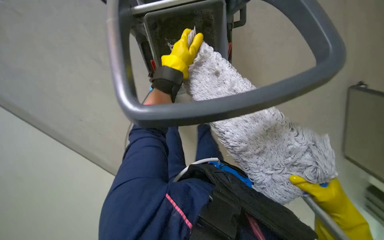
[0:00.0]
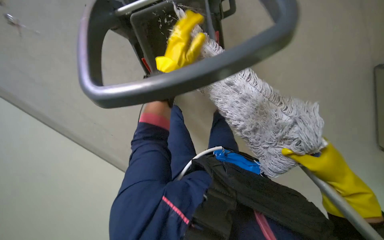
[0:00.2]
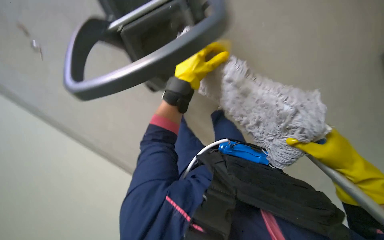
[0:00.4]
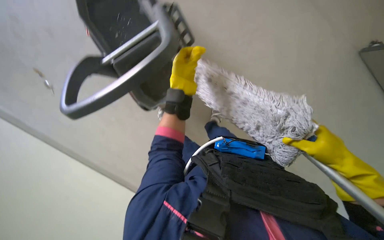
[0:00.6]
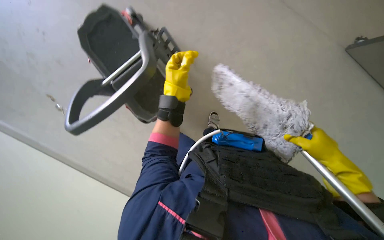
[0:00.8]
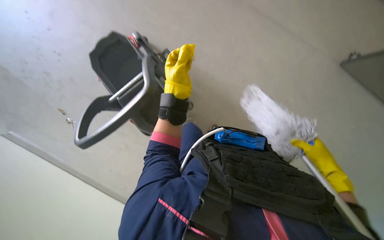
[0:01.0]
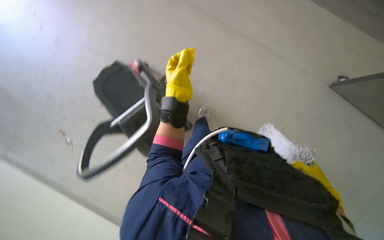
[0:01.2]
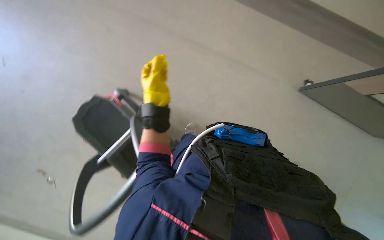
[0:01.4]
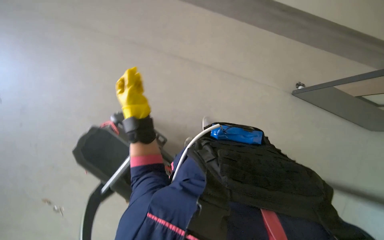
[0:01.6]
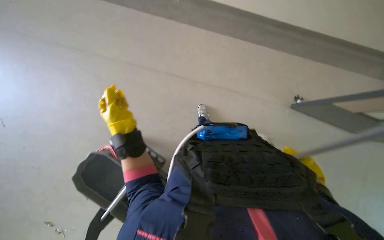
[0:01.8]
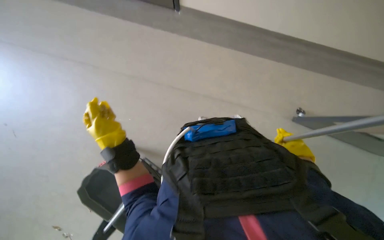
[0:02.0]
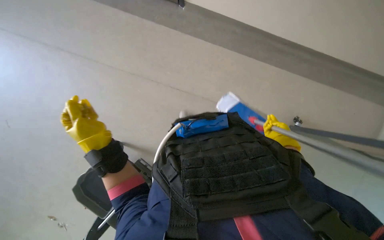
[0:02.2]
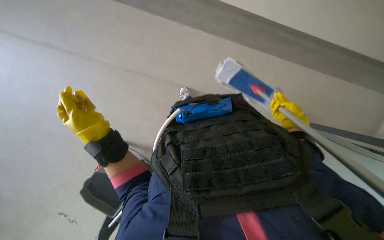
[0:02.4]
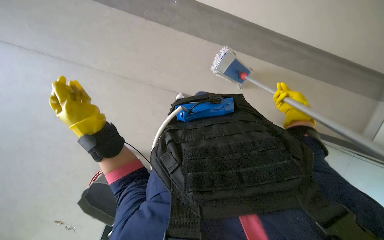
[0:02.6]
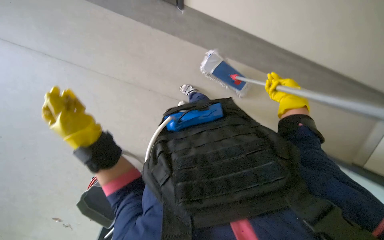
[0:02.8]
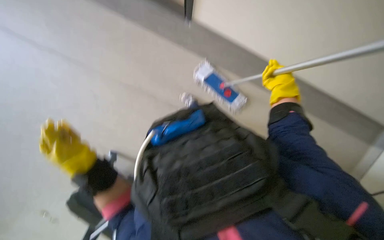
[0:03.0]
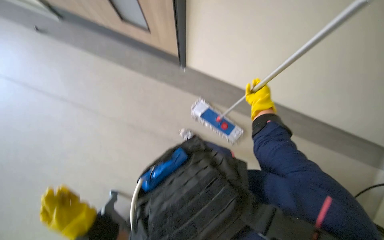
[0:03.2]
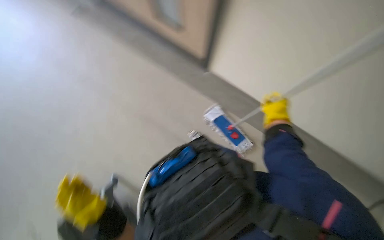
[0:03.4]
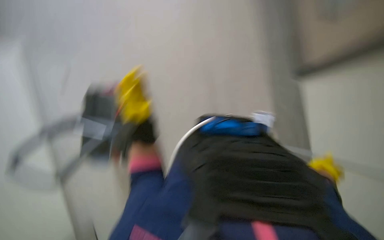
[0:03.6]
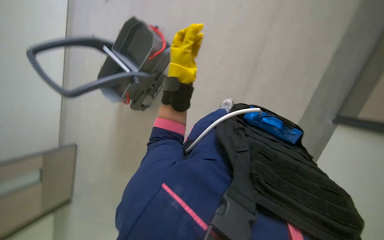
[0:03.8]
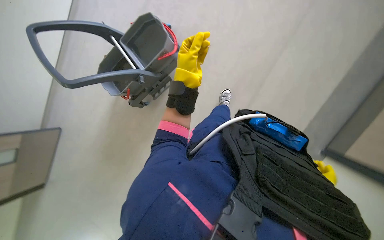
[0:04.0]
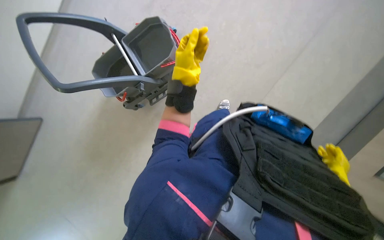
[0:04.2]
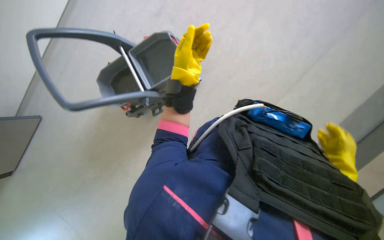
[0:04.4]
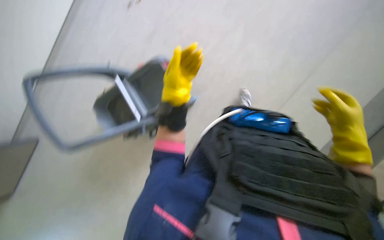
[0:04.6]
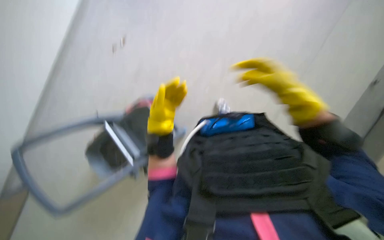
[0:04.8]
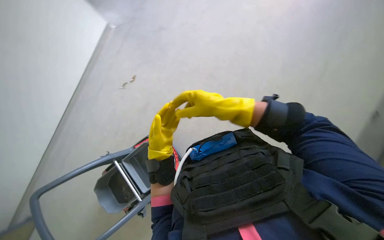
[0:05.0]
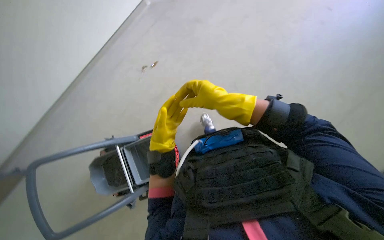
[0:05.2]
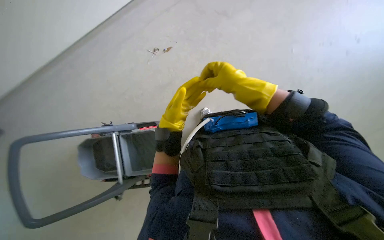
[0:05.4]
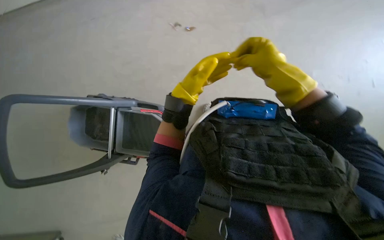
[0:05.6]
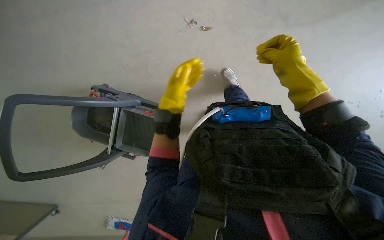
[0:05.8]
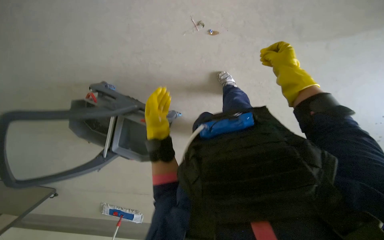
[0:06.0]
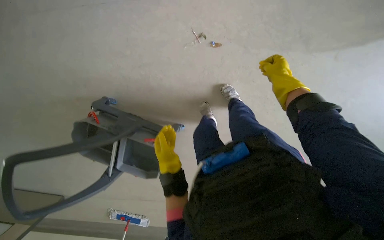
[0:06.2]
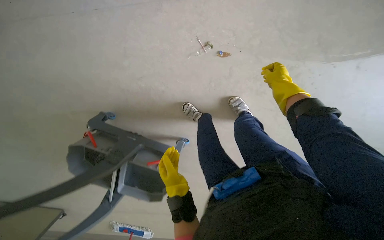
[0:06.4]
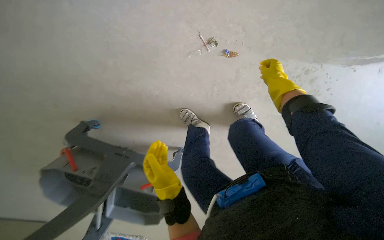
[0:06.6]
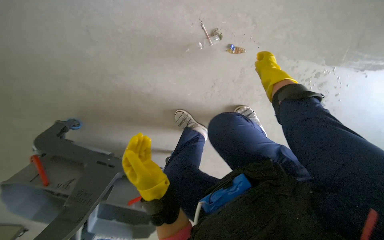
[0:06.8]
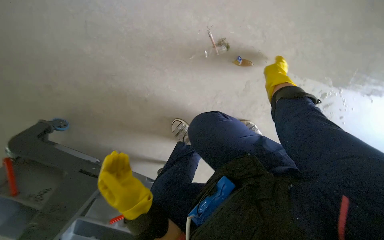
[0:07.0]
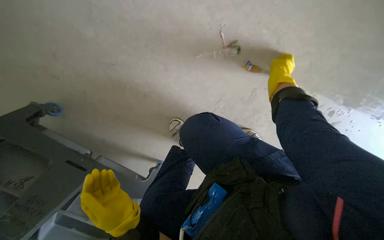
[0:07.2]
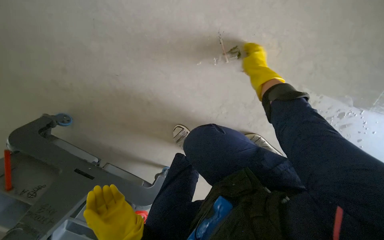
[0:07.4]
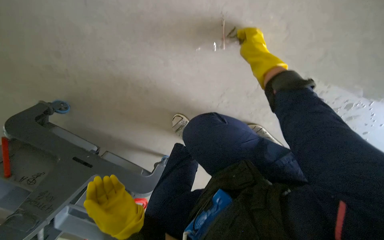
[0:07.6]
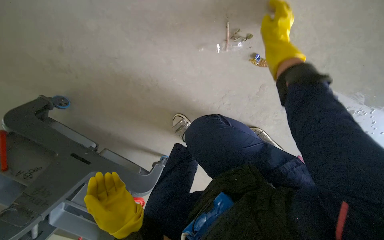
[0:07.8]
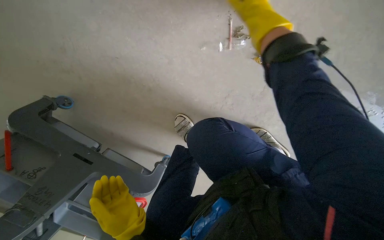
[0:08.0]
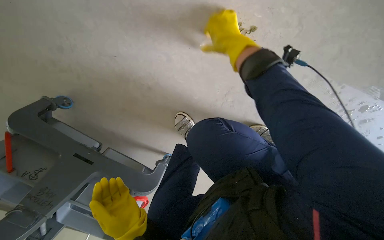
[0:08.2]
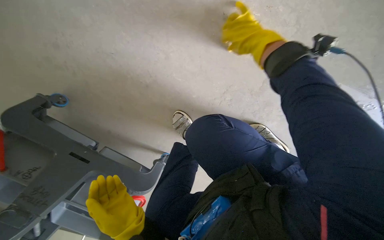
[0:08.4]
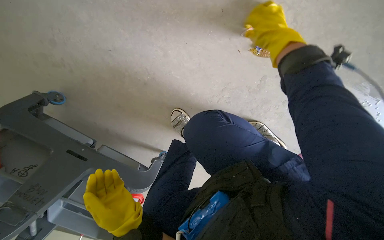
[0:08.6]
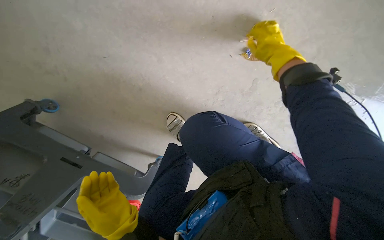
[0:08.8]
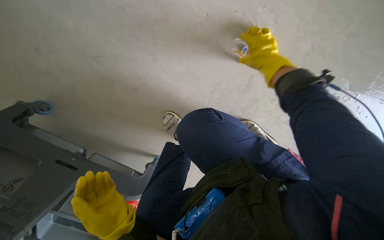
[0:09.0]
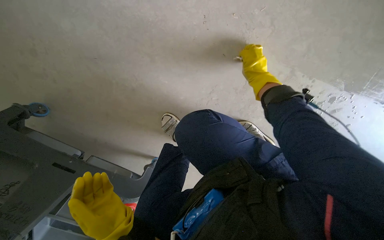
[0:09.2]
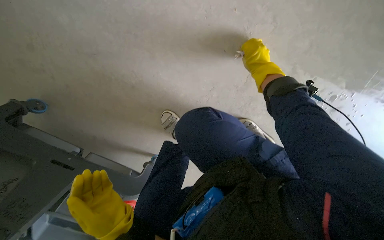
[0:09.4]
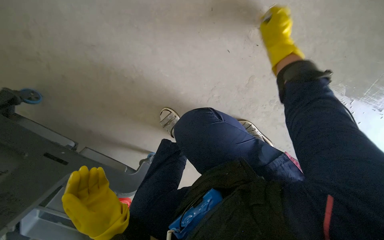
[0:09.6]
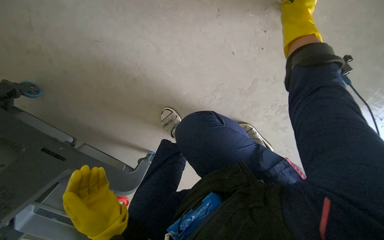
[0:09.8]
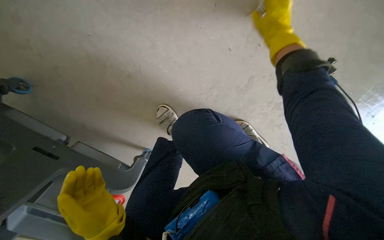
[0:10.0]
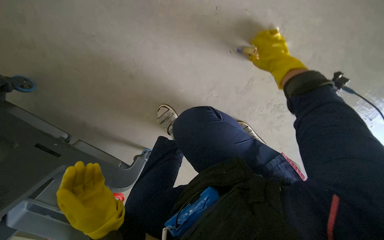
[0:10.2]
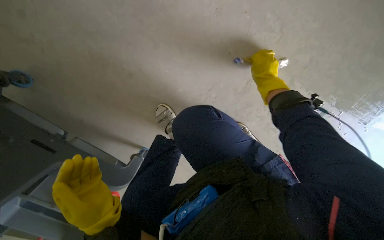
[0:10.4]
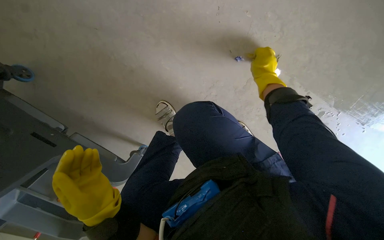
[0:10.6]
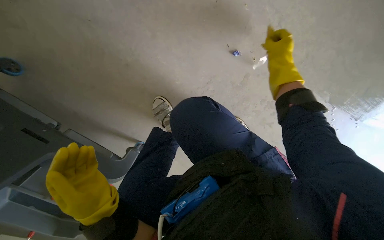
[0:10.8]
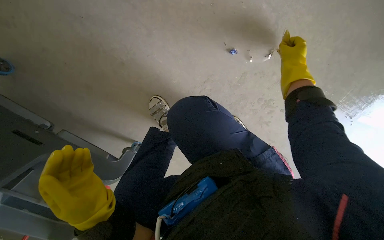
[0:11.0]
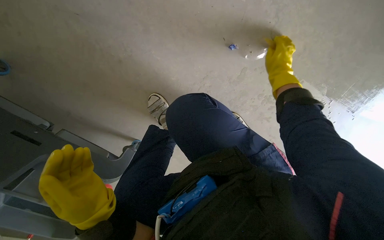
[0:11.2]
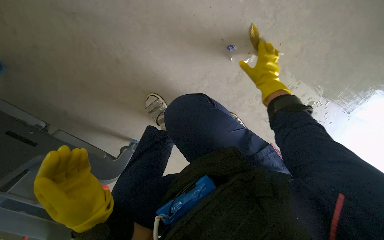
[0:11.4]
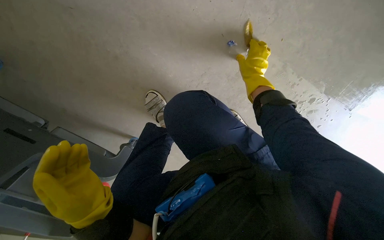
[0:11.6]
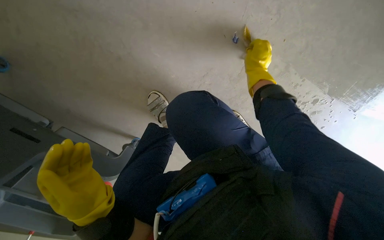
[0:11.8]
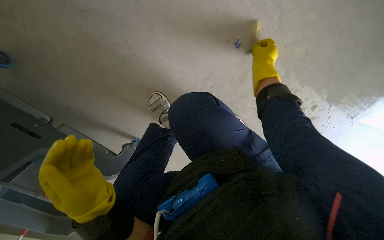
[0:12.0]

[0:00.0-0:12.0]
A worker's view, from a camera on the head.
Job: mopping floor.
The whole recording: Mopping hallway floor. The worker mops the hallway floor, periodically wringing the mop in the bucket.
0:00.0 to 0:01.6: The wearer looks roughly 25 degrees further upward. The right hand reaches approximately 10 cm farther from the camera, then returns.
0:01.6 to 0:03.0: The right hand heads up the picture and farther from the camera, covering some 30 cm.
0:03.0 to 0:04.4: The wearer looks roughly 40 degrees further to the left.
0:06.0 to 0:07.6: The camera travels approximately 60 cm.
0:09.0 to 0:10.4: The right hand goes approximately 10 cm farther from the camera, and goes up the picture and returns, roughly 15 cm each way.
0:10.4 to 0:12.0: The right hand travels to the right and back again, about 10 cm each way.

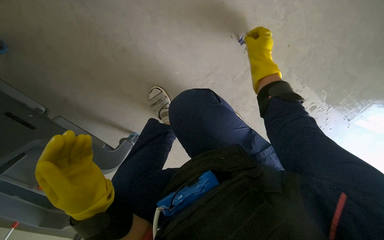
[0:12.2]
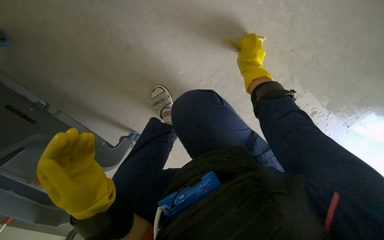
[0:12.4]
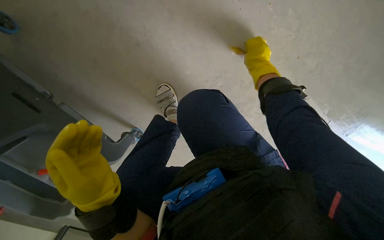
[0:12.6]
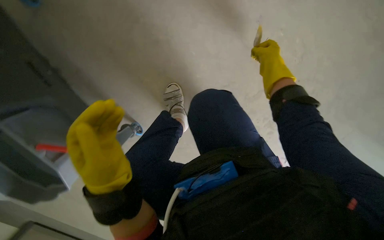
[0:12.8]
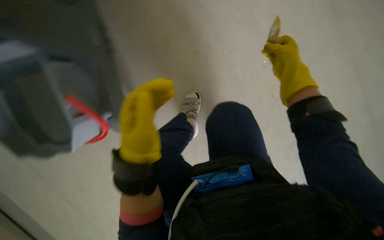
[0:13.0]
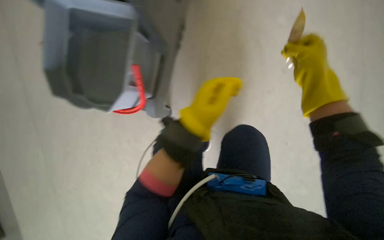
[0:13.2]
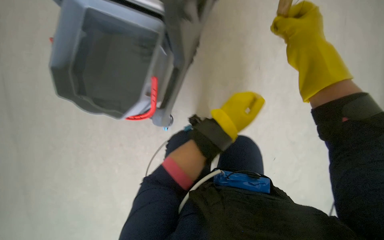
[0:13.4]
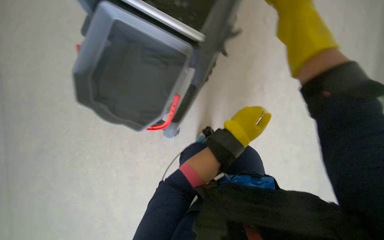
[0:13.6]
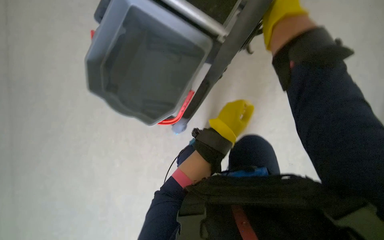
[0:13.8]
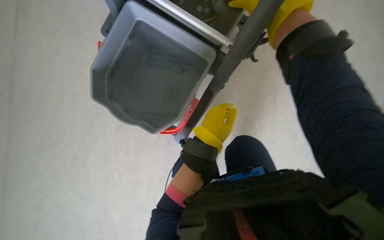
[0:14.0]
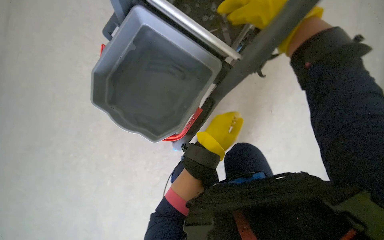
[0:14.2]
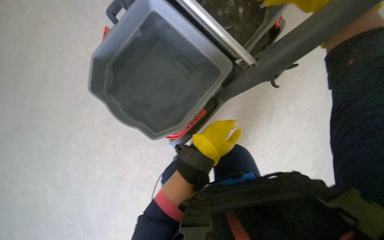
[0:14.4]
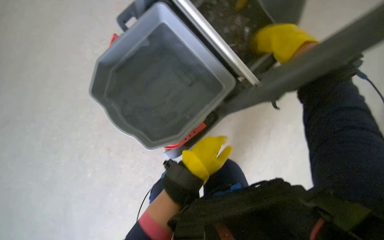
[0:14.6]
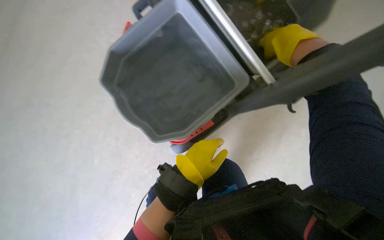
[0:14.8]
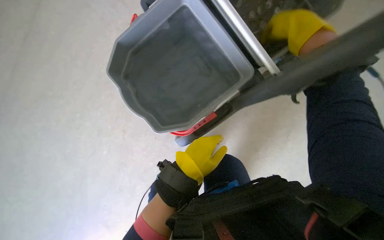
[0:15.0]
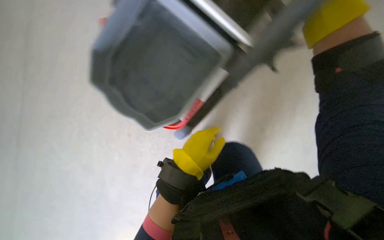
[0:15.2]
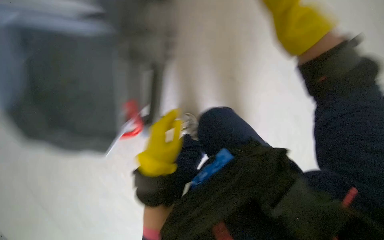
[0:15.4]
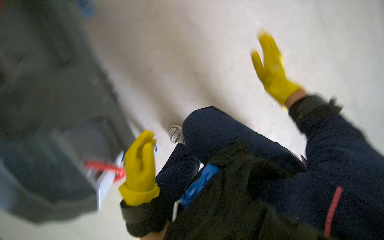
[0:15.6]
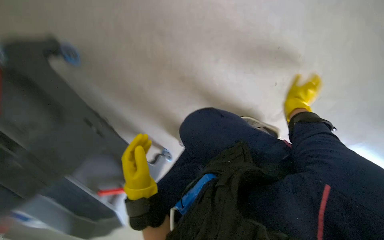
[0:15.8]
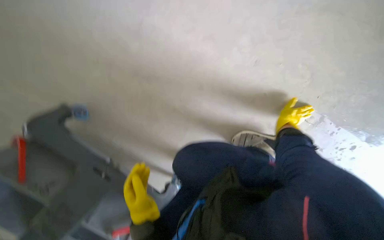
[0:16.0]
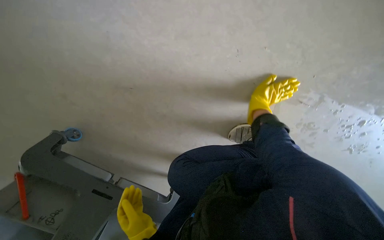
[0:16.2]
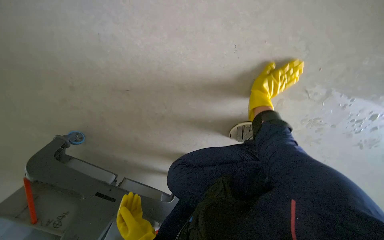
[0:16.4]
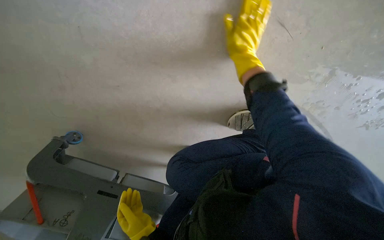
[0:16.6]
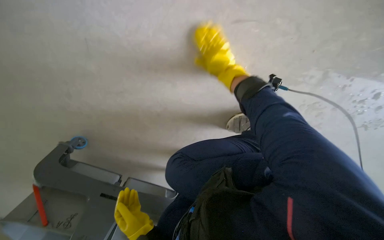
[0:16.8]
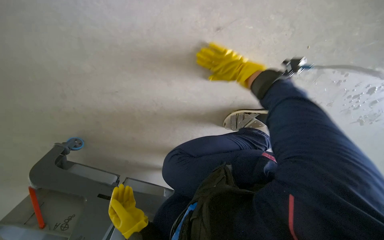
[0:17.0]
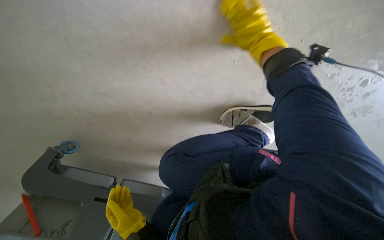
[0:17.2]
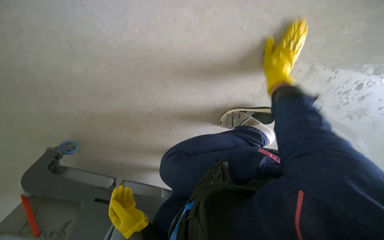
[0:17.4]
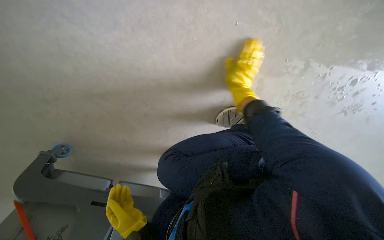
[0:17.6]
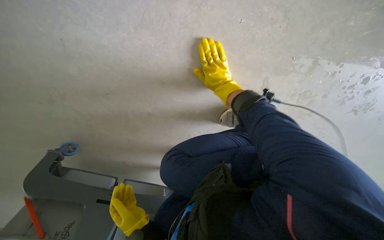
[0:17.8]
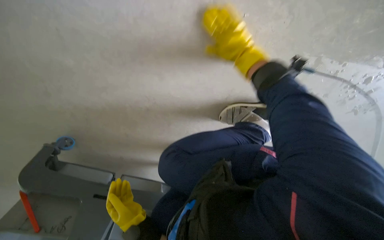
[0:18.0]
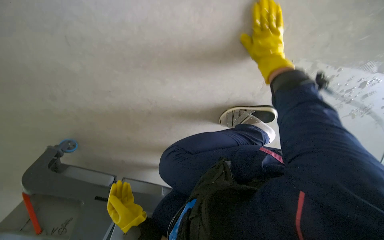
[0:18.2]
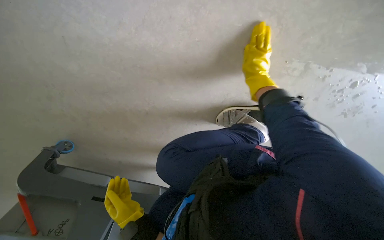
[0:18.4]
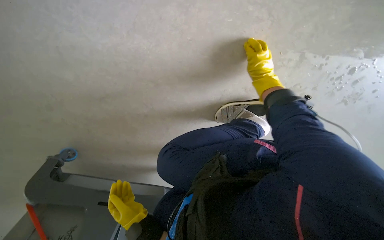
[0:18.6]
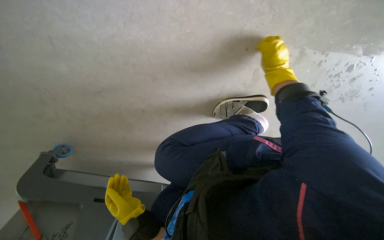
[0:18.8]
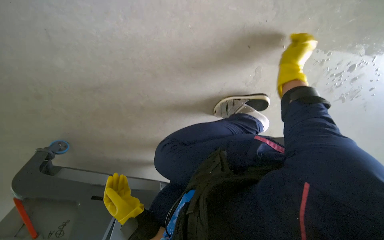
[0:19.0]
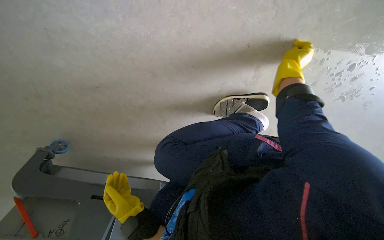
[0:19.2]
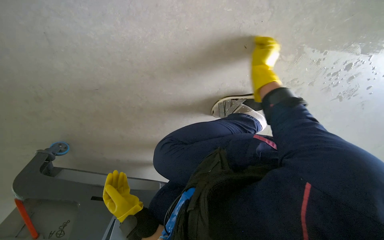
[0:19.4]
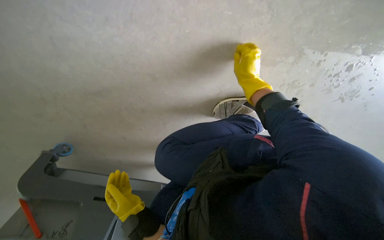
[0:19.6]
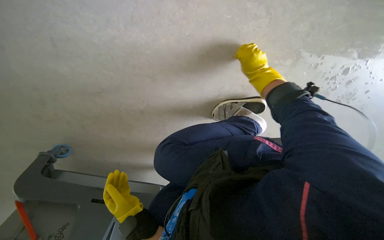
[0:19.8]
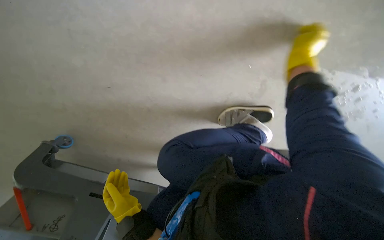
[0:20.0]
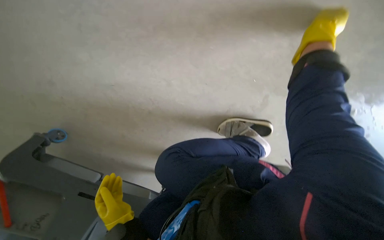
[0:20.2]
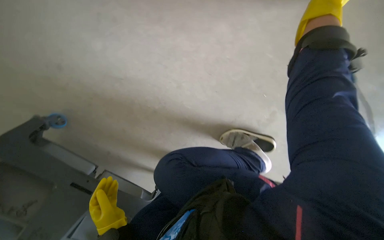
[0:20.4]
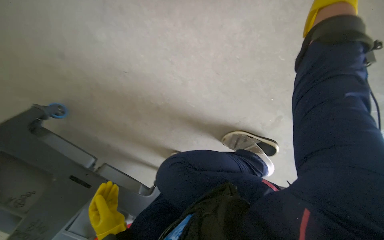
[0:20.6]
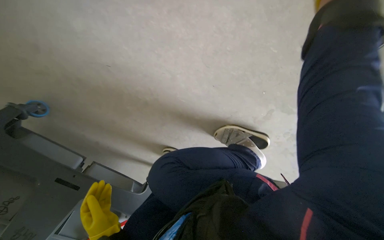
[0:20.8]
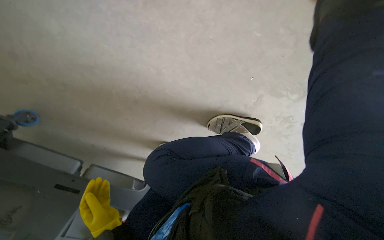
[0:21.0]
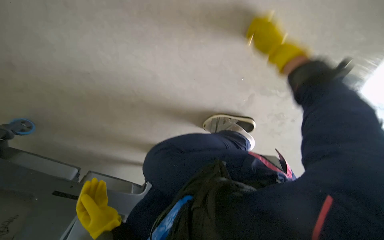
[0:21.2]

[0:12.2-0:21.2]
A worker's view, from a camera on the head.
Job: mopping floor.
The whole recording: Mopping hallway floor. The worker mops the hallway floor, periodically wringing the mop in the bucket.
0:12.2 to 0:13.8: The left hand shifts roughly 30 cm farther from the camera, to the right and up the picture. The right hand goes approximately 20 cm nearer to the camera.
0:13.8 to 0:15.2: The right hand moves about 5 cm to the right and comes back. The left hand moves to the left, approximately 15 cm.
0:15.2 to 0:16.6: The right hand shifts about 25 cm farther from the camera.
0:16.6 to 0:18.2: The right hand goes left and right, about 15 cm each way, reversing 2 times.
